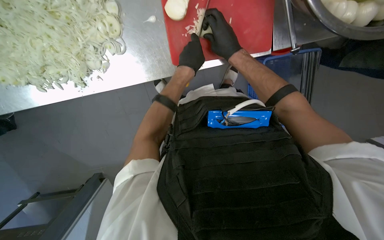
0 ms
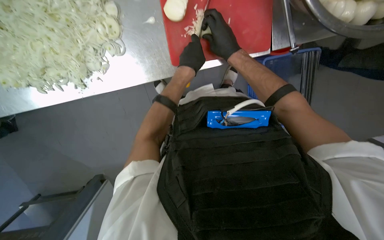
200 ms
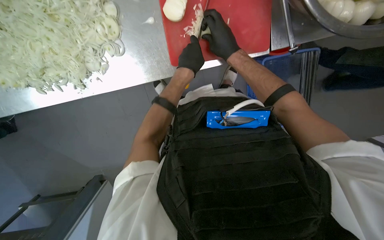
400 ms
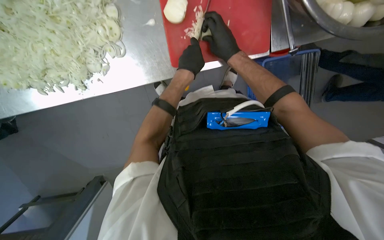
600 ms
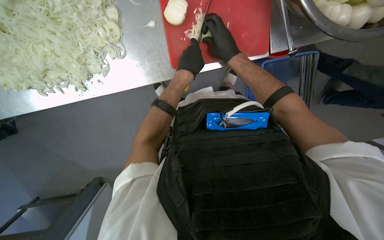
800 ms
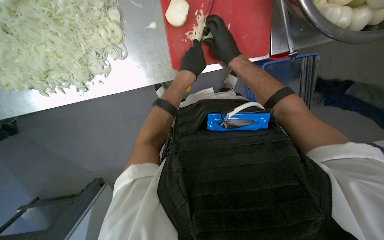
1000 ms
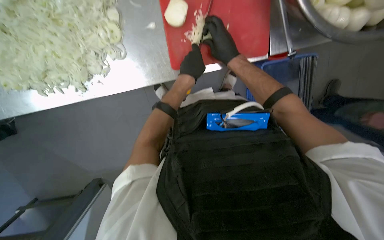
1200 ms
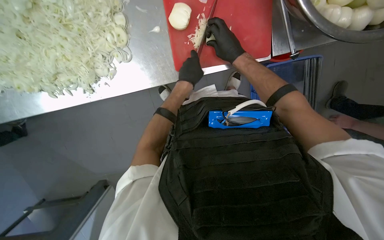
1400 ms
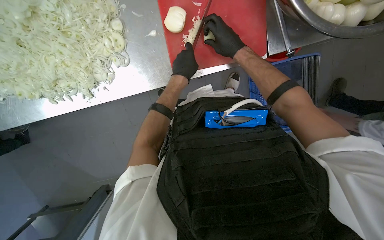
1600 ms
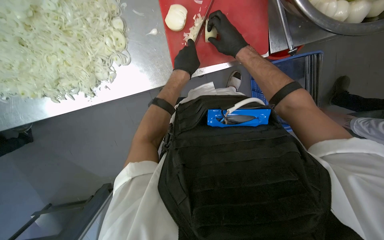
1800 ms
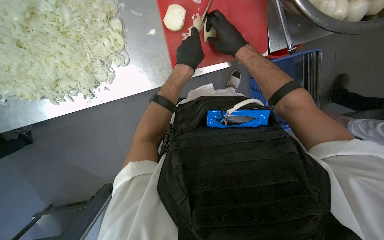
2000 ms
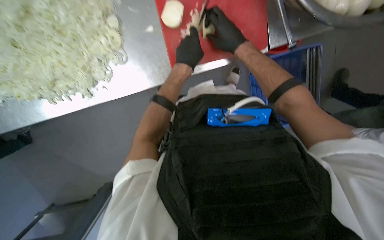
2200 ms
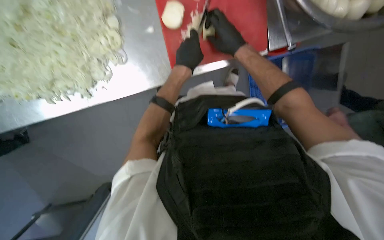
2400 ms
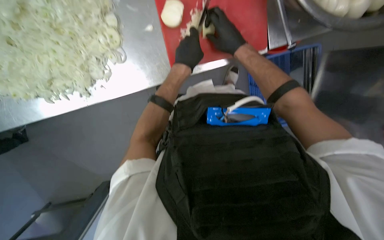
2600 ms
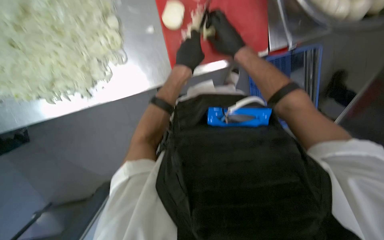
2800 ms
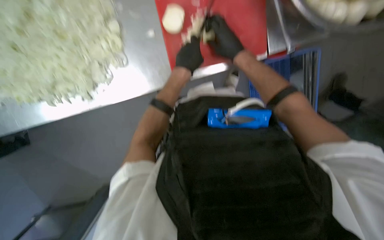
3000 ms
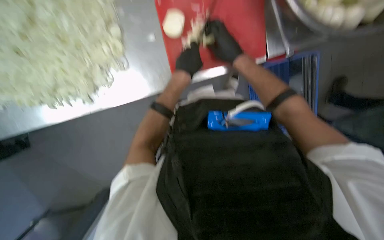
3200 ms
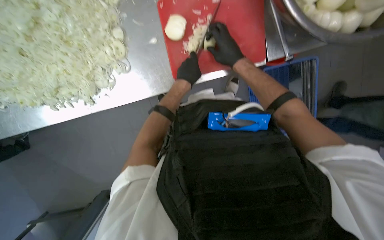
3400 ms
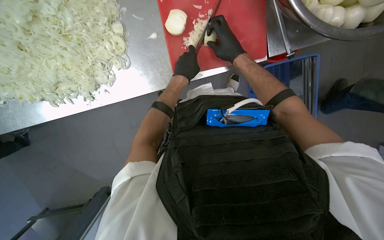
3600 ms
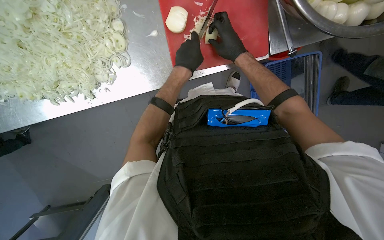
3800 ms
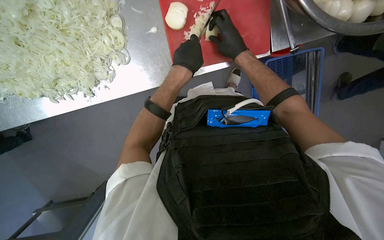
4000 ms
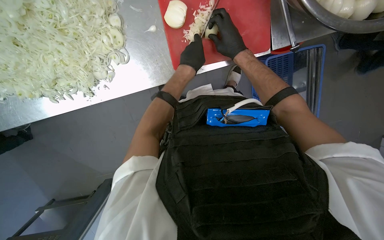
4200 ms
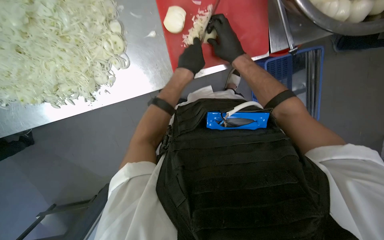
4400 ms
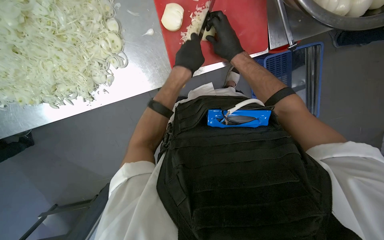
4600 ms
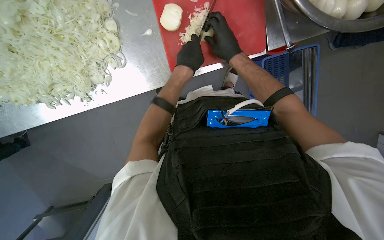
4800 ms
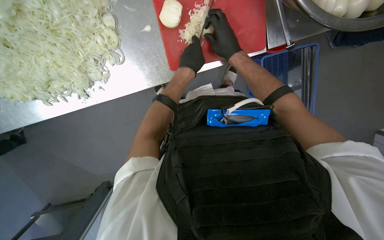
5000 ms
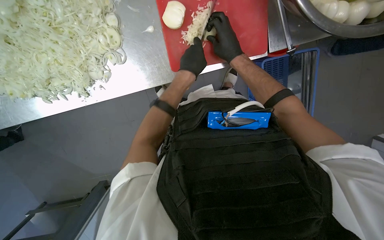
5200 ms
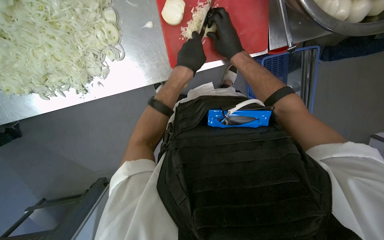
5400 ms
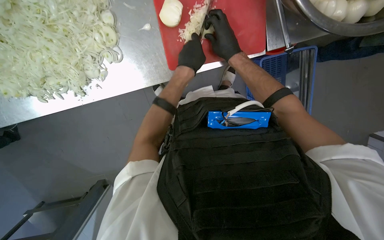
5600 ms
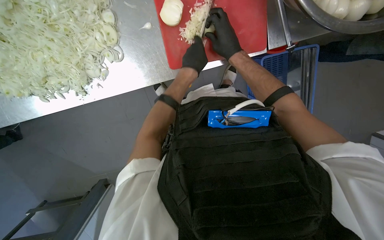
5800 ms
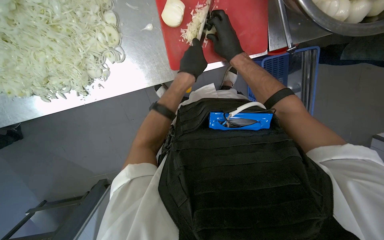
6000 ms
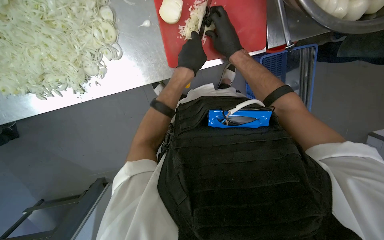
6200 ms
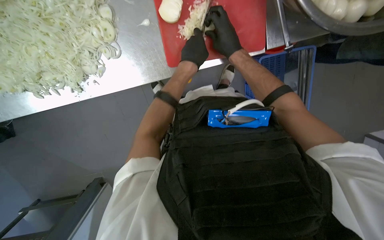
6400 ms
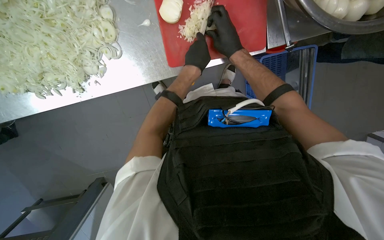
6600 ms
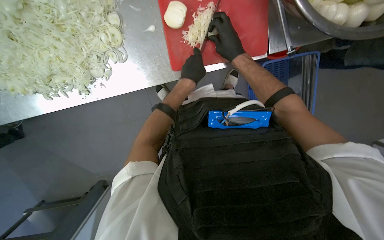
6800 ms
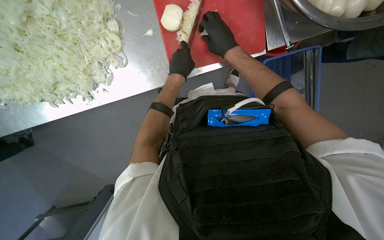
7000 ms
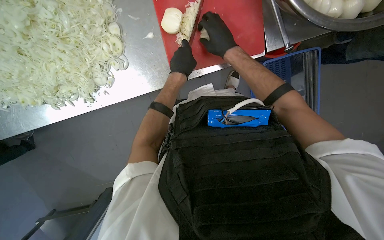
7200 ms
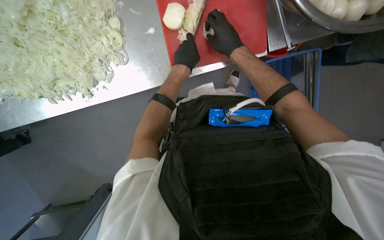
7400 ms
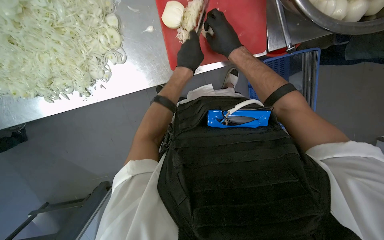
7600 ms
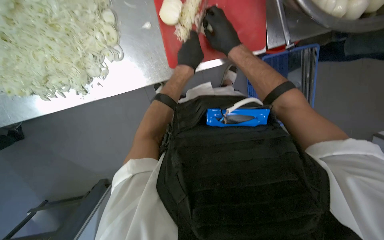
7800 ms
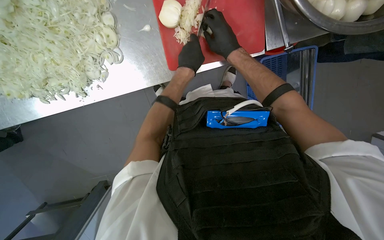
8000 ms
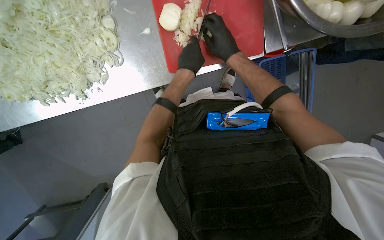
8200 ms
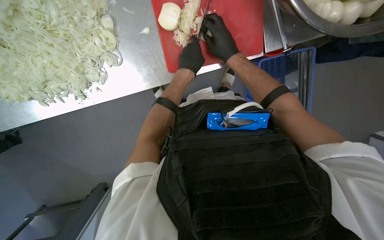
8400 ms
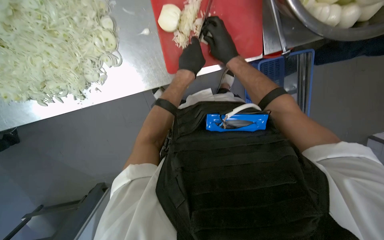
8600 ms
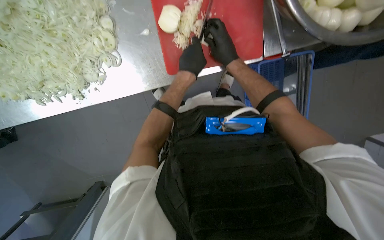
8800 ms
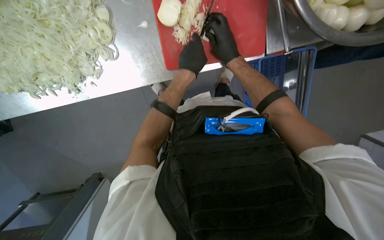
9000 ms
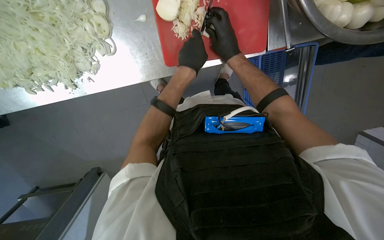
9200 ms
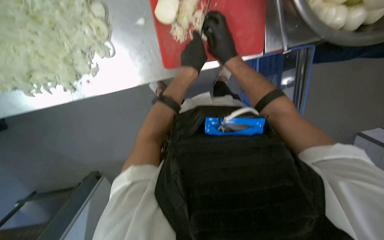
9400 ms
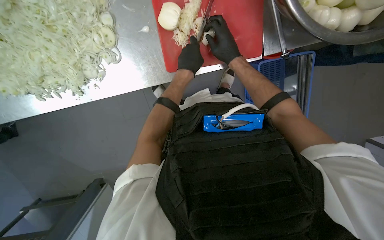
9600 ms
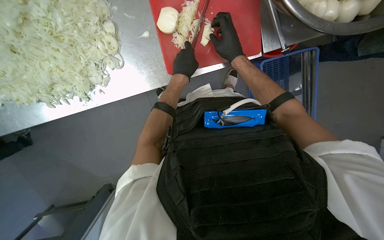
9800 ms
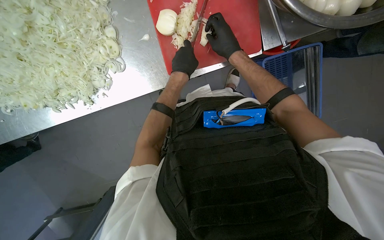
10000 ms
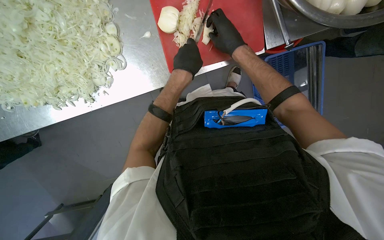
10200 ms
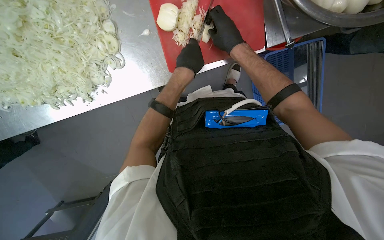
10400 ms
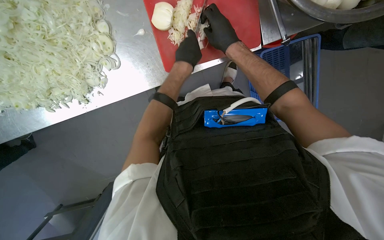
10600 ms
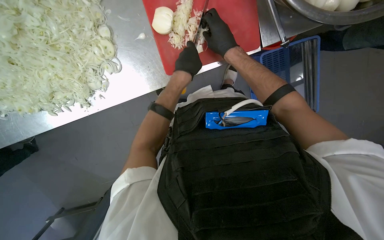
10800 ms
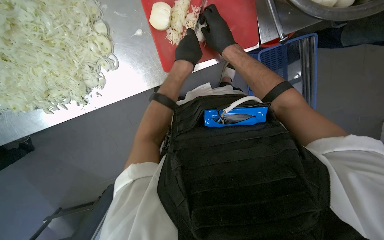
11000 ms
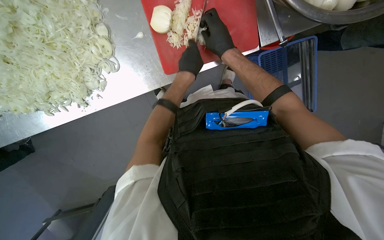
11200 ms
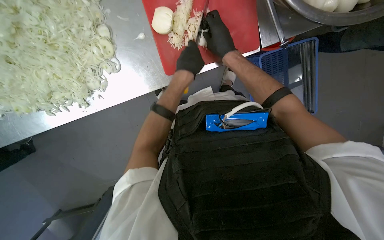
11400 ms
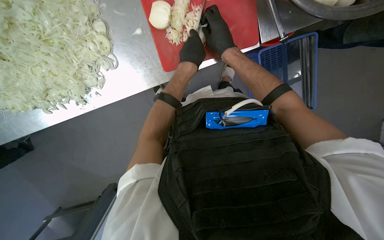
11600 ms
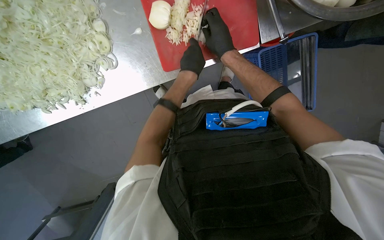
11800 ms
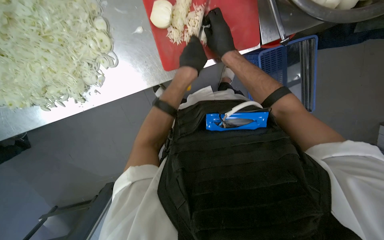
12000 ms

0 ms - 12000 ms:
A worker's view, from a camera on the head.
Job: preparing food.
The whole recording: Preparing onions on cutting board. The worker continues mincing onions on a red cutting board with a knife.
0 ms - 12000 ms: The hands stay close to where they were, moving slightly.

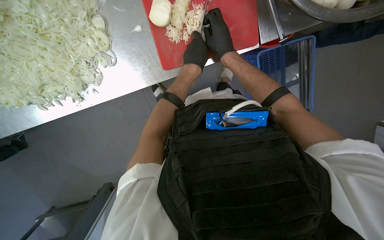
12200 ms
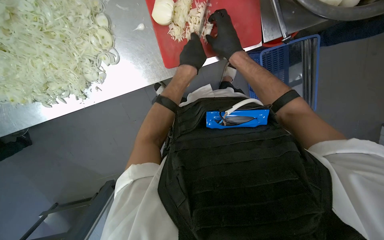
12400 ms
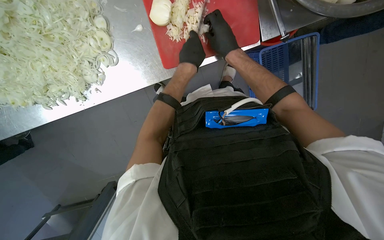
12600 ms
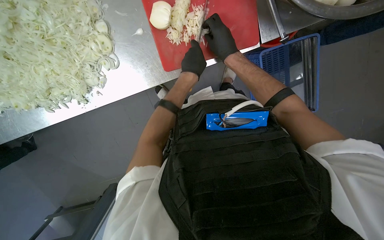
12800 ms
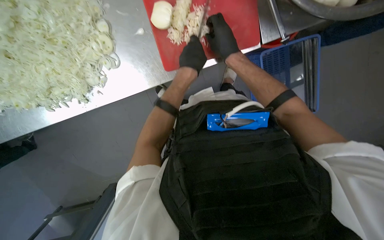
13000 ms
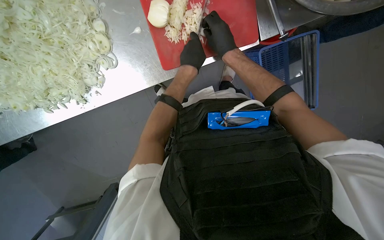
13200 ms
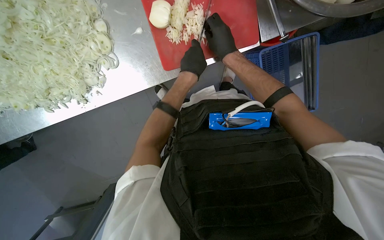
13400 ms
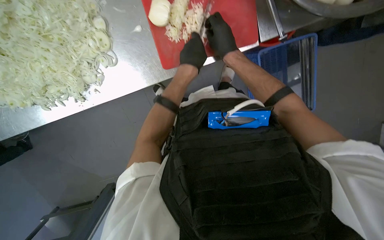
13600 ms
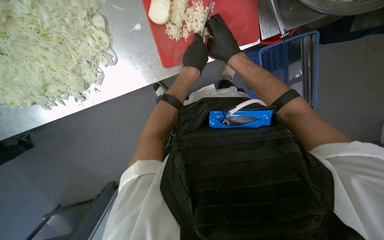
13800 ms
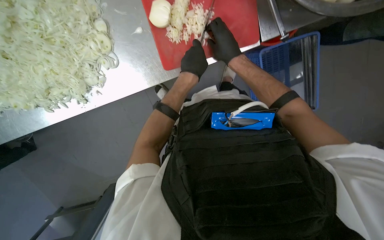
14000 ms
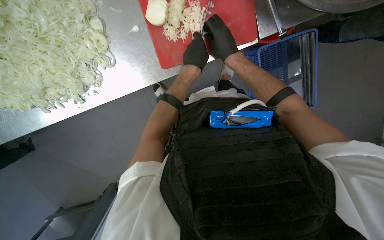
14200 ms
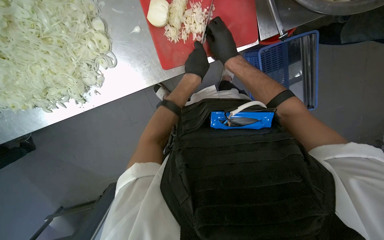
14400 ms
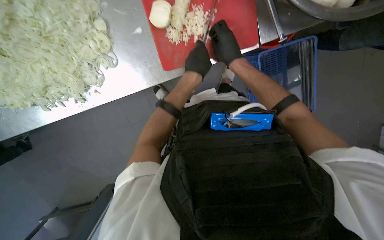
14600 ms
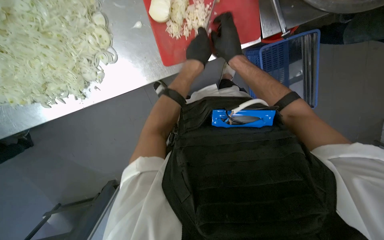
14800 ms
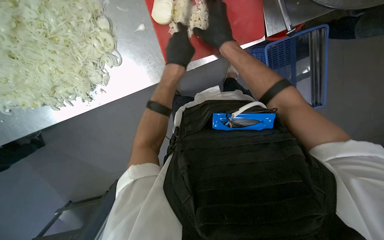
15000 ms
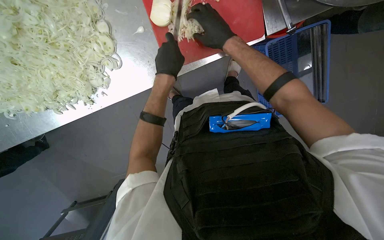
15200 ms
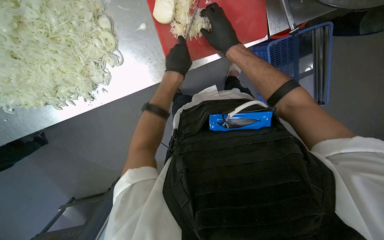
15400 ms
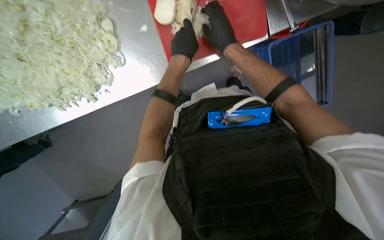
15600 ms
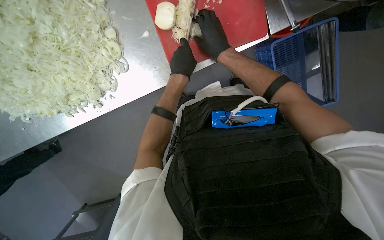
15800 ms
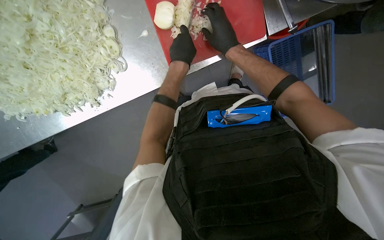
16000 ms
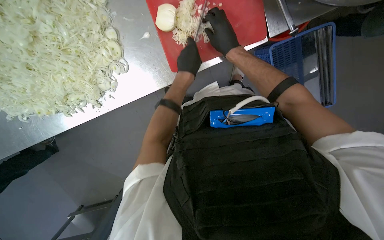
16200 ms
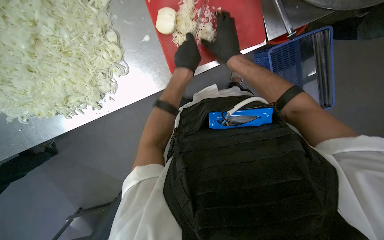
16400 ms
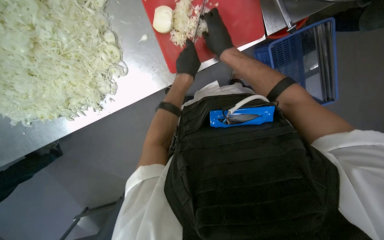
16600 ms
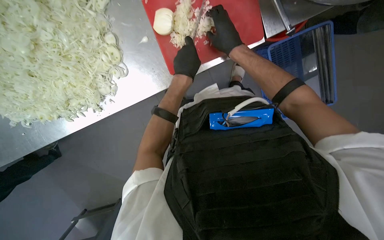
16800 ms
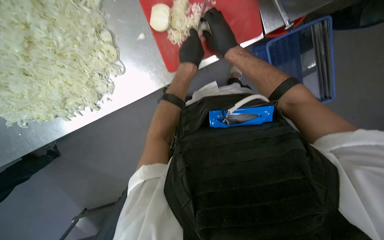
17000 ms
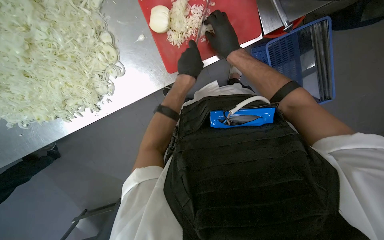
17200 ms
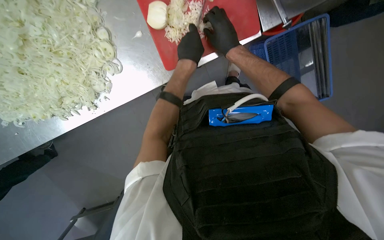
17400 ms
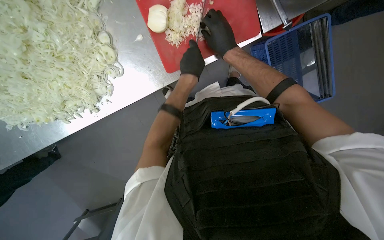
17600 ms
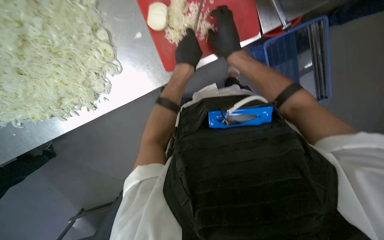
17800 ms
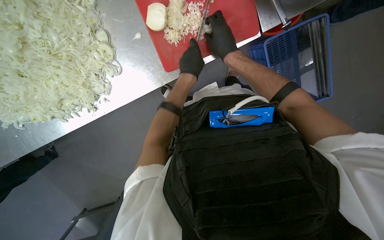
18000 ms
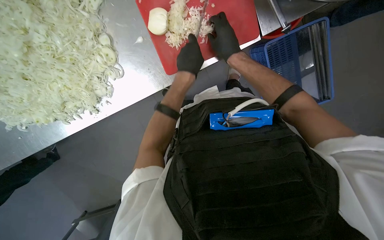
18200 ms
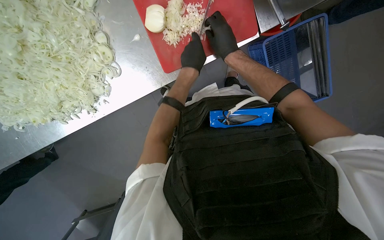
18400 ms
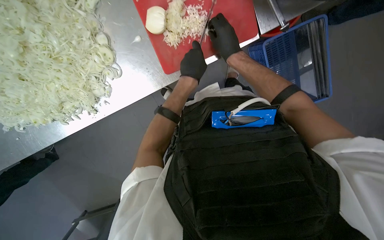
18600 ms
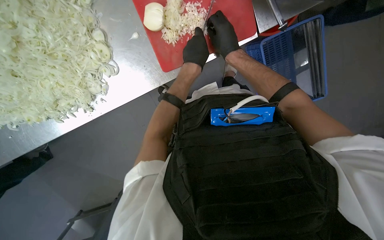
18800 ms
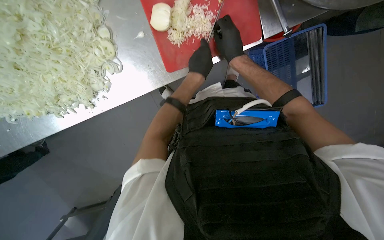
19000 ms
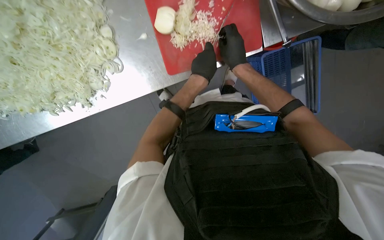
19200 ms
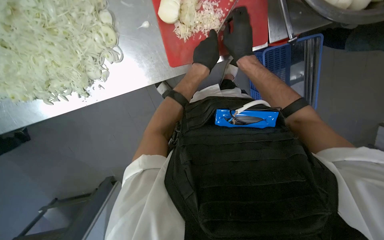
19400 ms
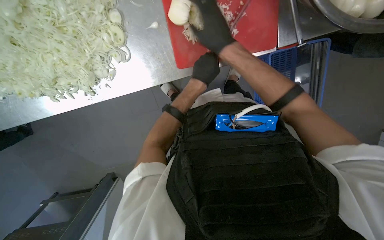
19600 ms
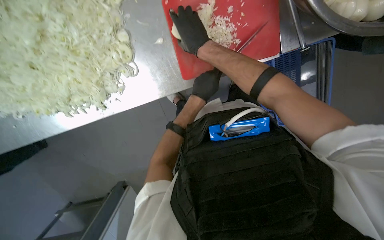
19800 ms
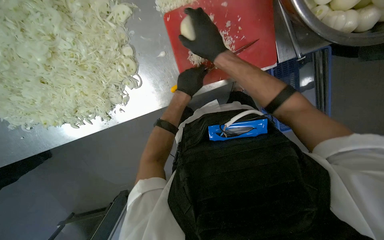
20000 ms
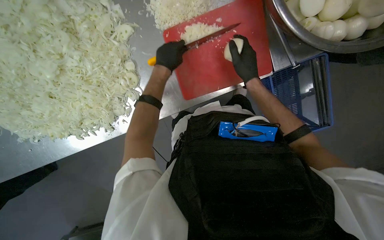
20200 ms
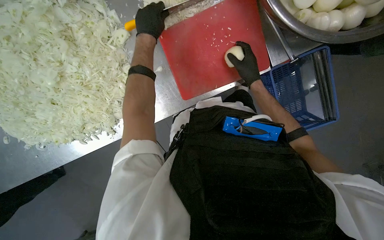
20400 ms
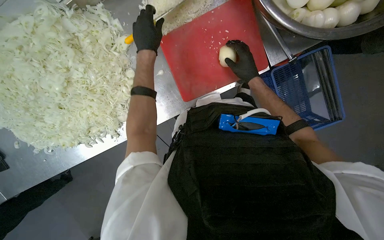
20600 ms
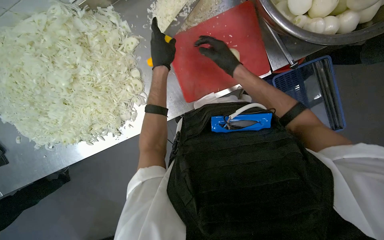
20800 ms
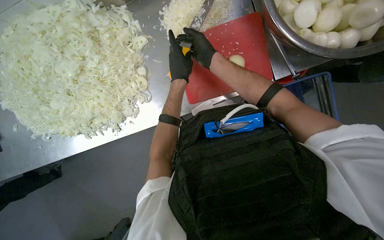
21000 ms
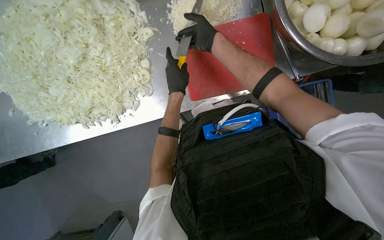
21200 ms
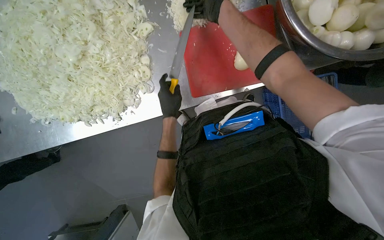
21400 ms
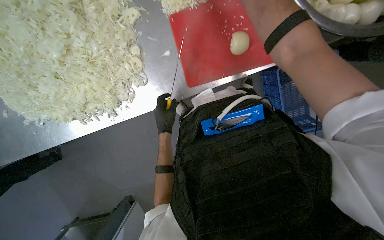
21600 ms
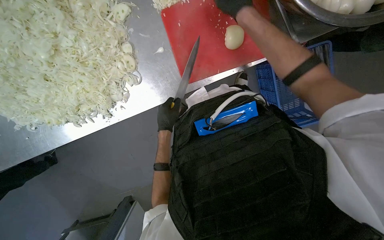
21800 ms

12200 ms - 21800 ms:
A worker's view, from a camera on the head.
Job: preparing food.
The whole recording: Preparing onions on cutting board. The worker continues mincing onions on a red cutting board with a knife.
12200 ms - 18600 ms: The hands are busy where they are.
18600 ms - 20200 ms: The left hand shifts approximately 15 cm to the left.
